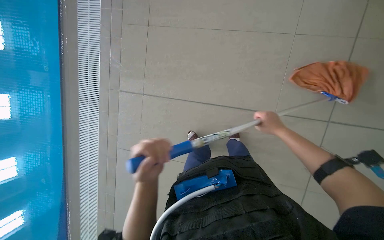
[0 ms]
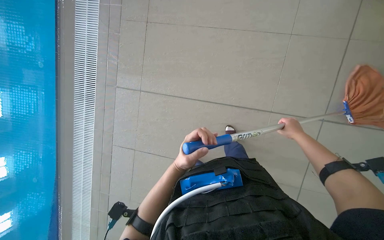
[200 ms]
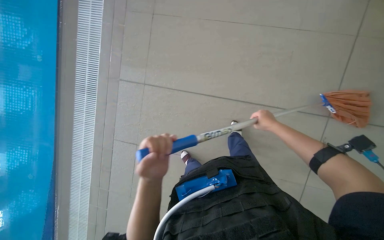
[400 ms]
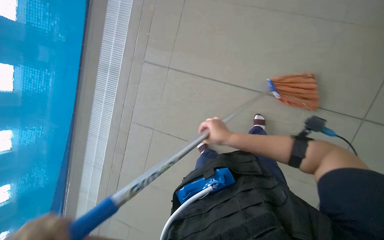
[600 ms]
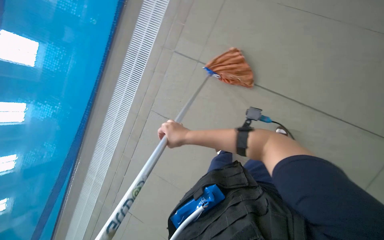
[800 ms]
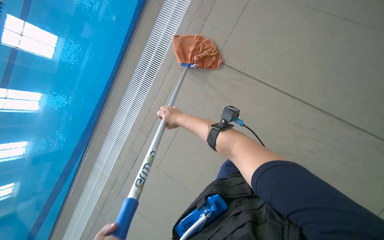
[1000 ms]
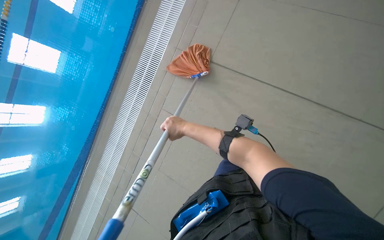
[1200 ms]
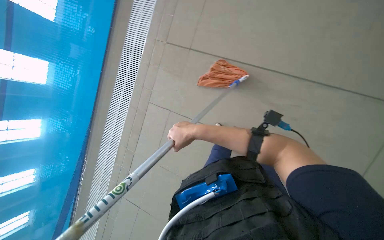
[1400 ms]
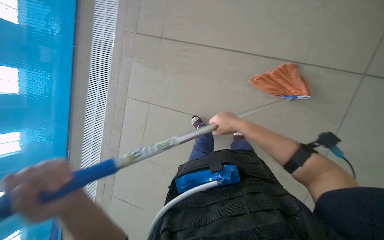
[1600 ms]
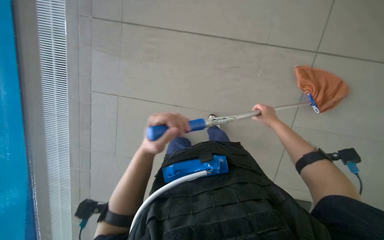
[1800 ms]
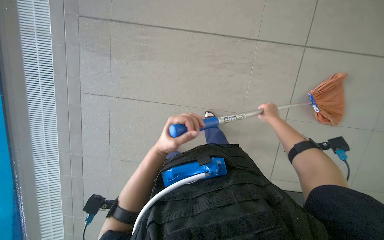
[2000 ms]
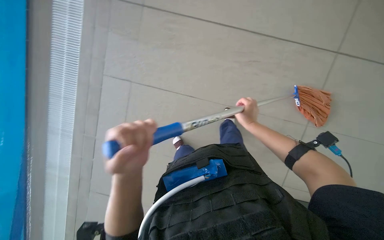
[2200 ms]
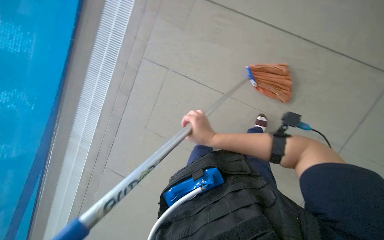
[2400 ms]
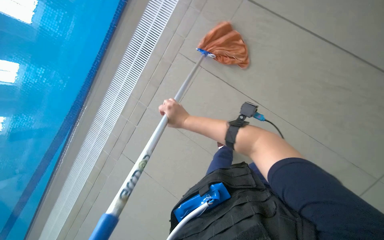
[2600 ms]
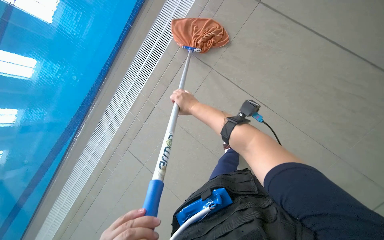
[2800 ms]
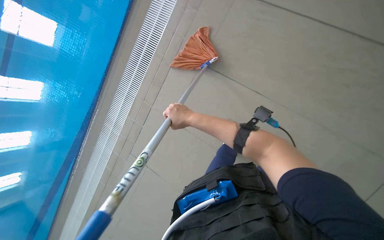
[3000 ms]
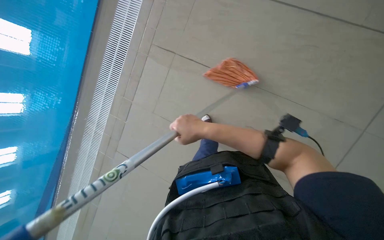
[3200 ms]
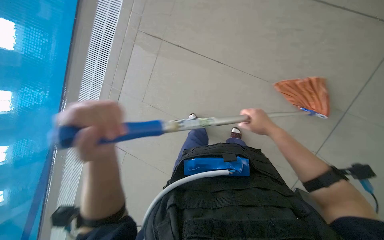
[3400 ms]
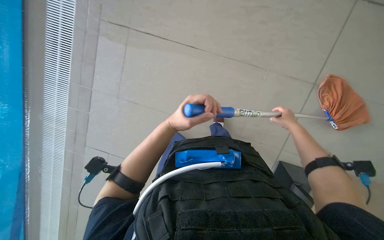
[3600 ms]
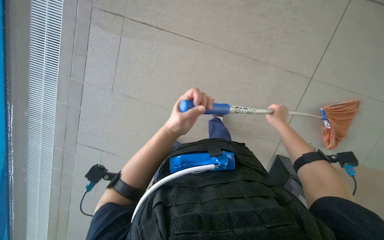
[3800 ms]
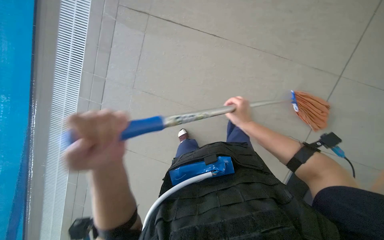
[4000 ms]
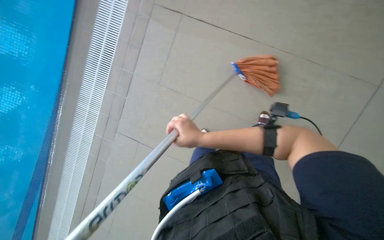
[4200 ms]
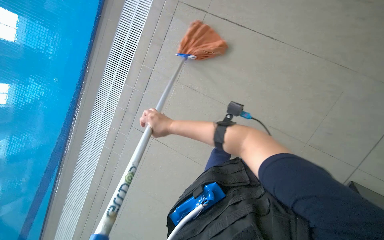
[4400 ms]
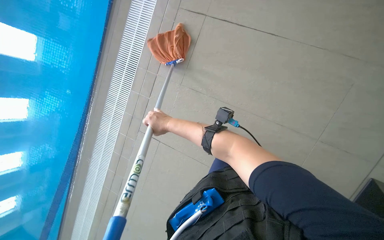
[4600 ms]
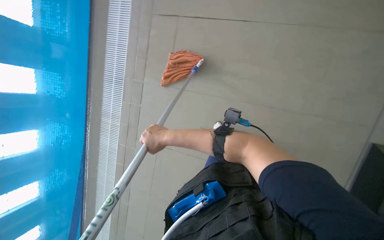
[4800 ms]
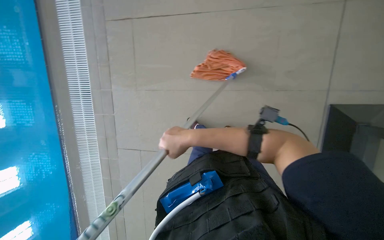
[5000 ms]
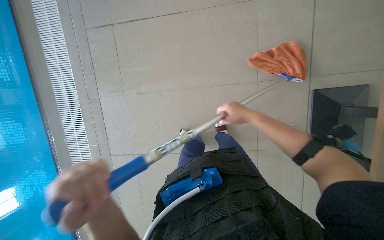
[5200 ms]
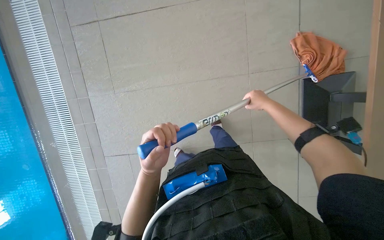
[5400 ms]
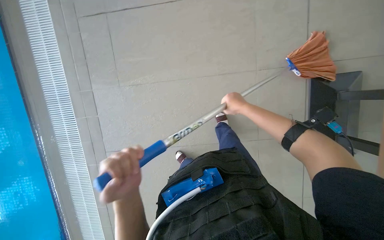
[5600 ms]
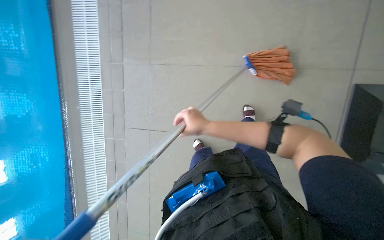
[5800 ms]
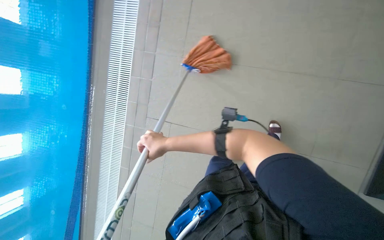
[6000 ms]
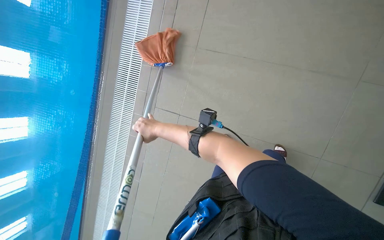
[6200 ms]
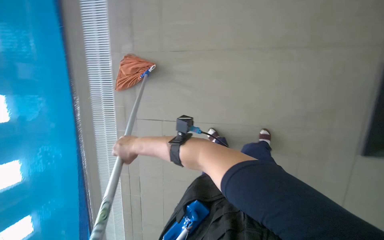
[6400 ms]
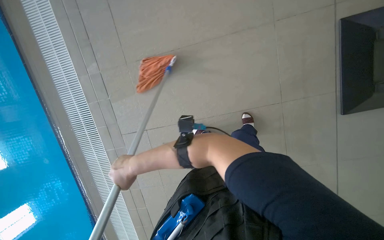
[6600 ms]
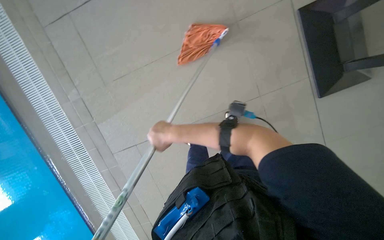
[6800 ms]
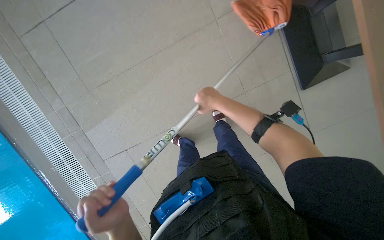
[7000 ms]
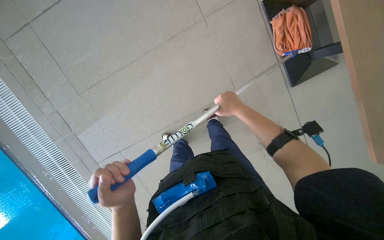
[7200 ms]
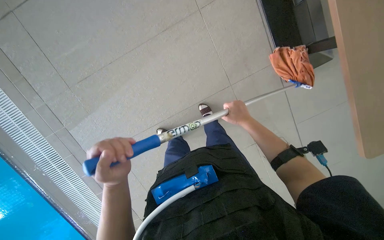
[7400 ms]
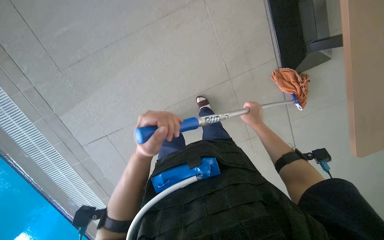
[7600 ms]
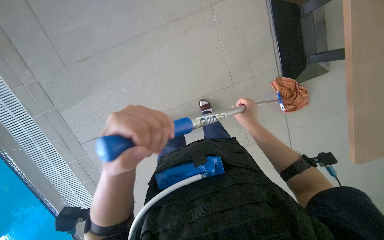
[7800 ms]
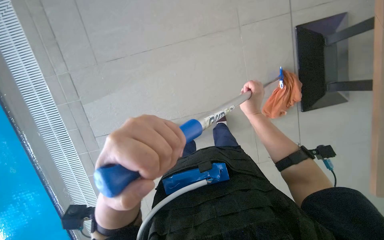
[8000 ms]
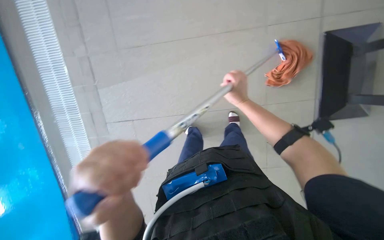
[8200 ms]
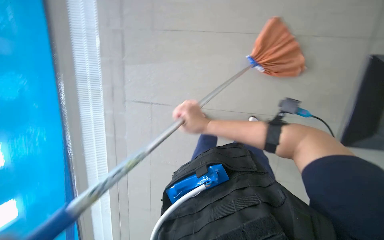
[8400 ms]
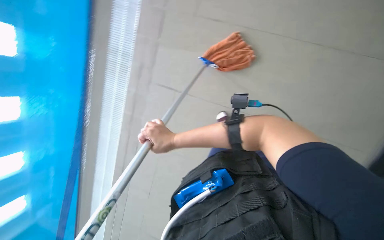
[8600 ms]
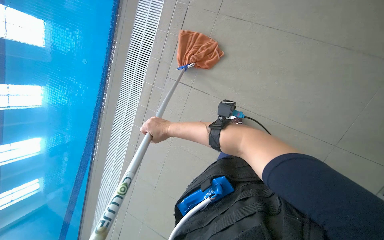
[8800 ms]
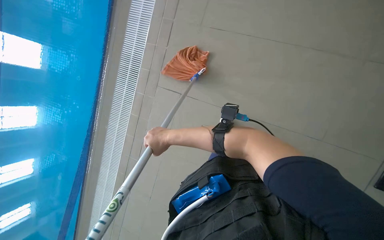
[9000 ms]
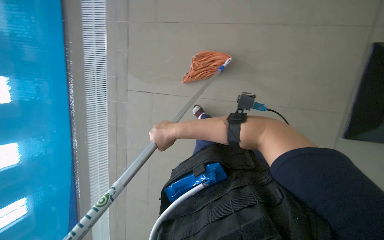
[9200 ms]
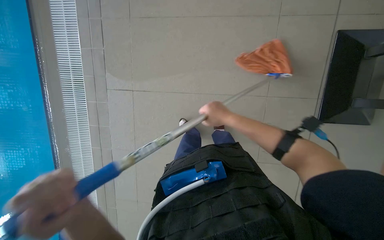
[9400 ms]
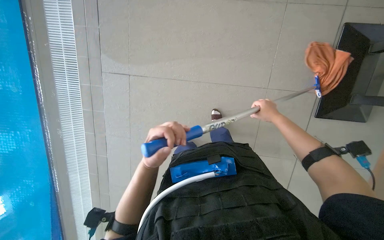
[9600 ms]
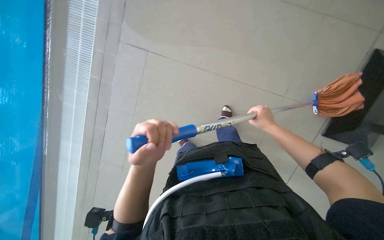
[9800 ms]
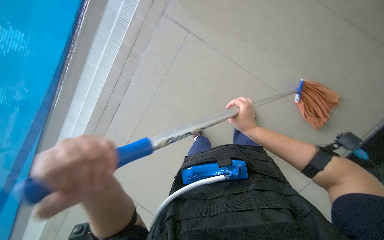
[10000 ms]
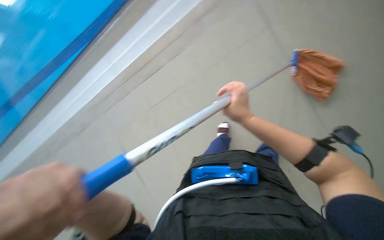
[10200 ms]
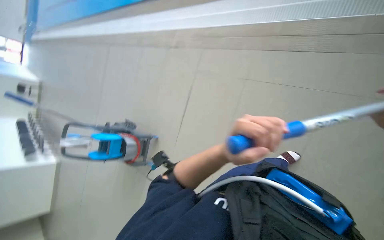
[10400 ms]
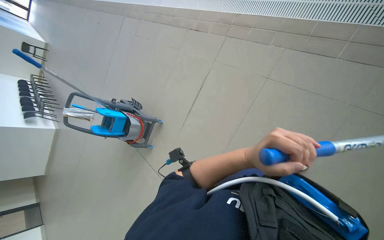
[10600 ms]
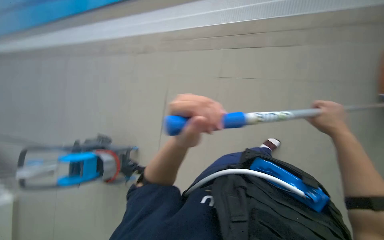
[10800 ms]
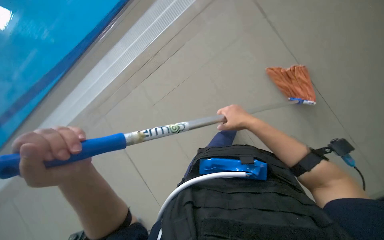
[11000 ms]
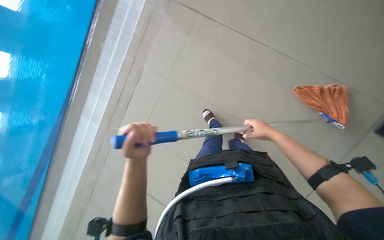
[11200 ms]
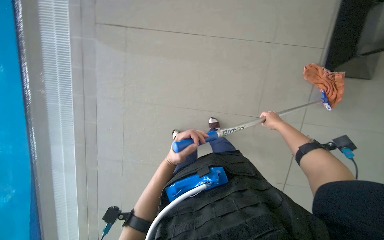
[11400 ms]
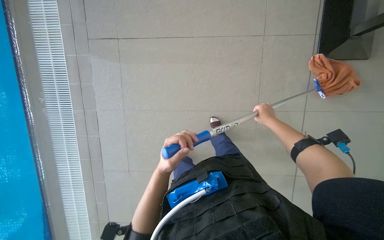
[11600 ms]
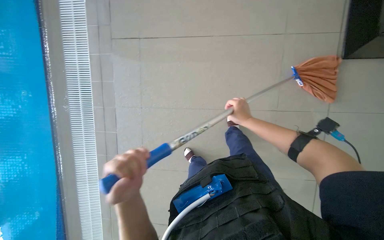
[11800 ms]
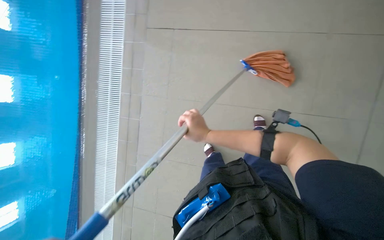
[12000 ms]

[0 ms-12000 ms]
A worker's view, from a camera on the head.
Job: mopping floor.
The whole recording: Mopping pool deck. The worker dips and wrings a mop, then mops the tiled floor around the swimming pool, and wrings the mop again.
0 ms to 1600 ms: The right hand moves left and right over roughly 40 cm, changing direction 2 times.
3000 ms to 4400 ms: The right hand reaches about 40 cm to the right, then returns.
4400 ms to 6000 ms: The right hand goes roughly 10 cm down the picture, and goes to the right and returns, roughly 35 cm each way.
6000 ms to 7600 ms: The view swings roughly 15 degrees to the right. The wearer looks some 15 degrees further downward. The right hand shifts approximately 10 cm to the right.
7600 ms to 9000 ms: The view tilts roughly 20 degrees upward. The right hand shifts roughly 40 cm to the left and nearer to the camera.
9000 ms to 10400 ms: The view tilts approximately 15 degrees downward.

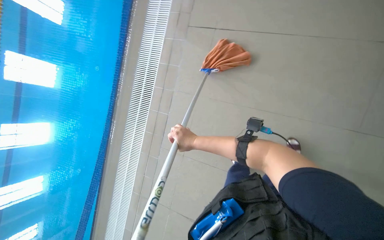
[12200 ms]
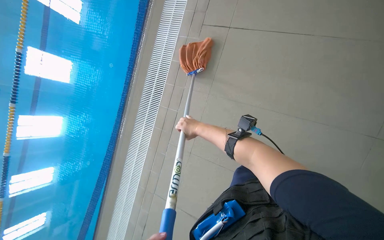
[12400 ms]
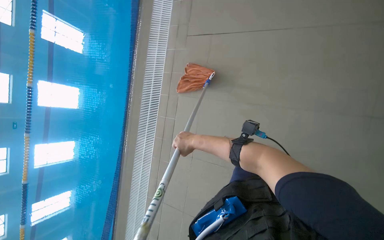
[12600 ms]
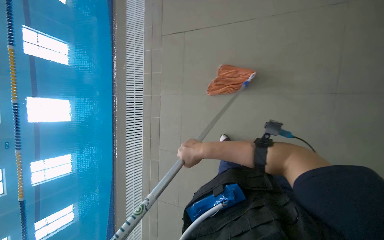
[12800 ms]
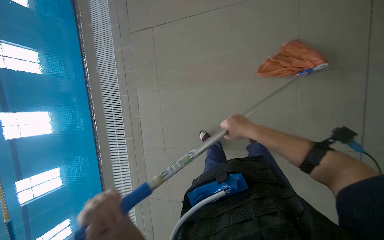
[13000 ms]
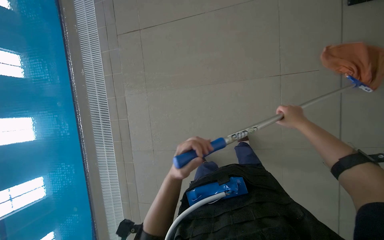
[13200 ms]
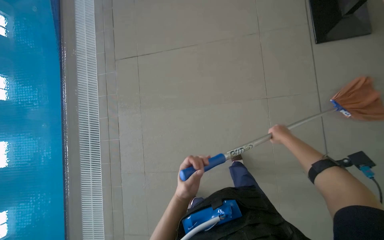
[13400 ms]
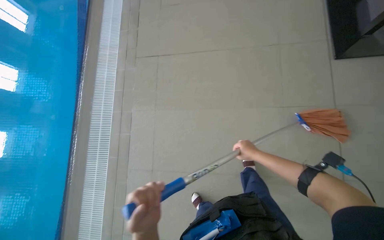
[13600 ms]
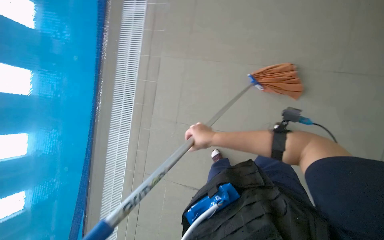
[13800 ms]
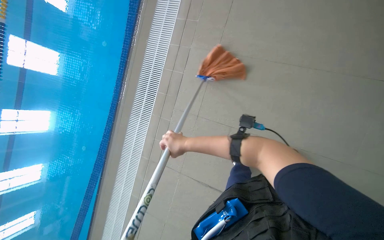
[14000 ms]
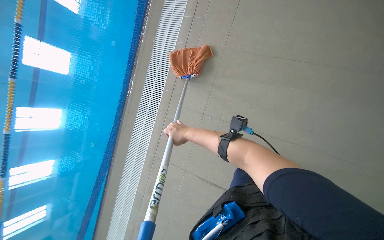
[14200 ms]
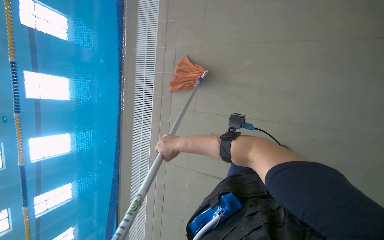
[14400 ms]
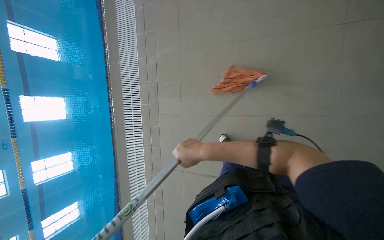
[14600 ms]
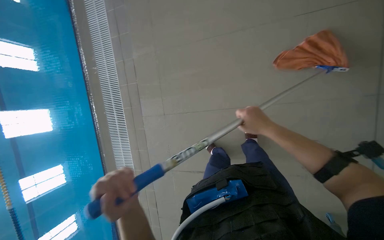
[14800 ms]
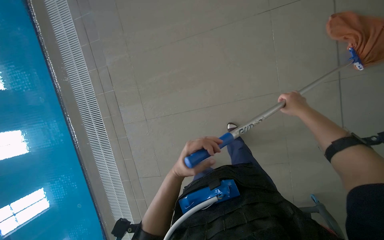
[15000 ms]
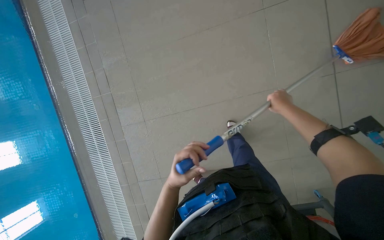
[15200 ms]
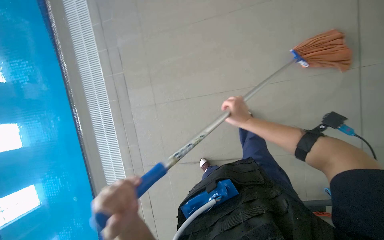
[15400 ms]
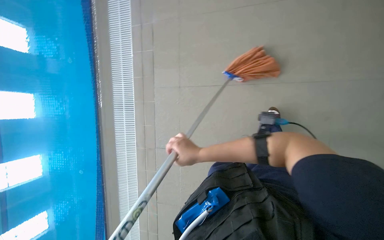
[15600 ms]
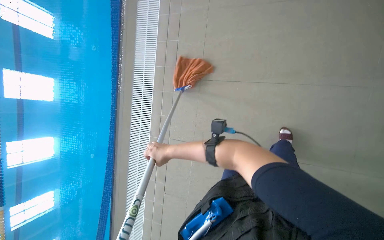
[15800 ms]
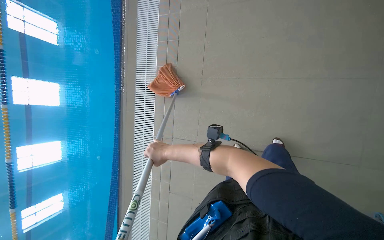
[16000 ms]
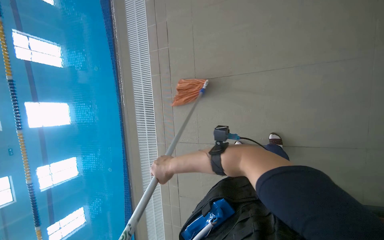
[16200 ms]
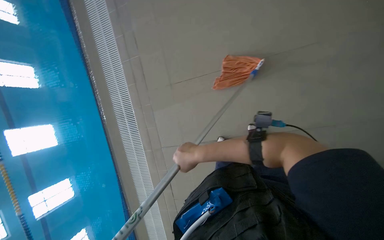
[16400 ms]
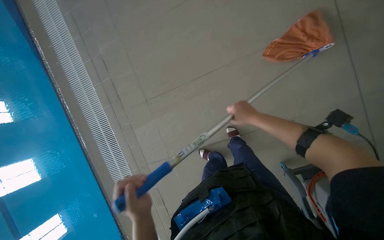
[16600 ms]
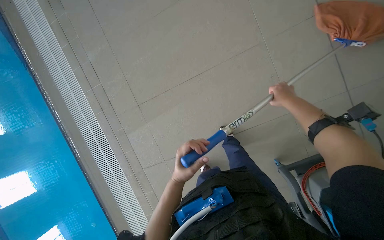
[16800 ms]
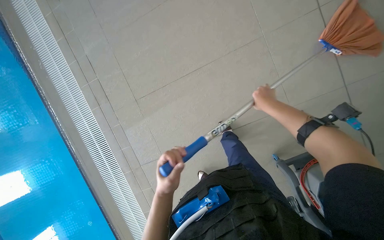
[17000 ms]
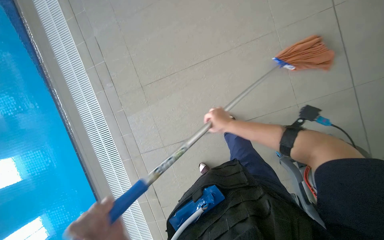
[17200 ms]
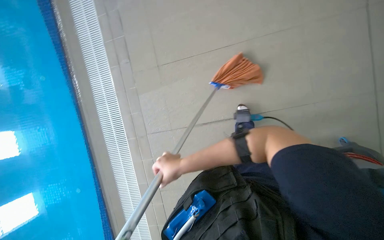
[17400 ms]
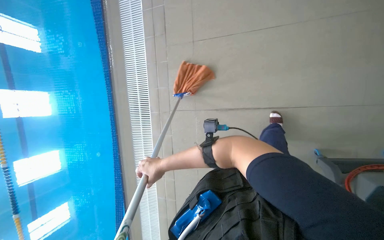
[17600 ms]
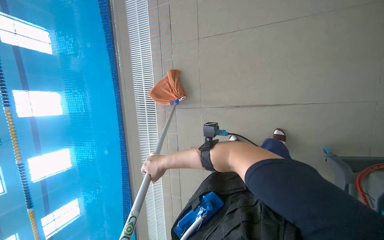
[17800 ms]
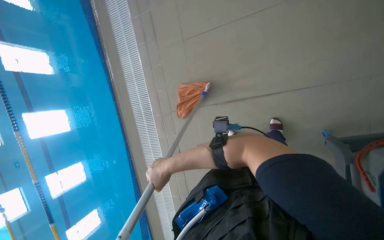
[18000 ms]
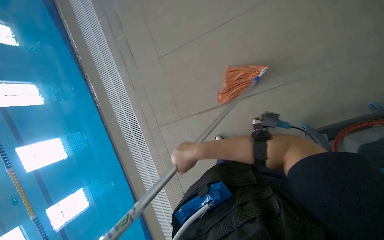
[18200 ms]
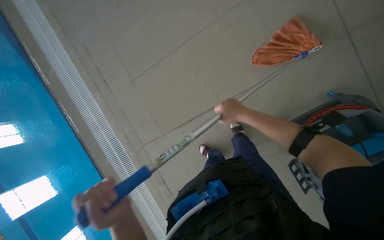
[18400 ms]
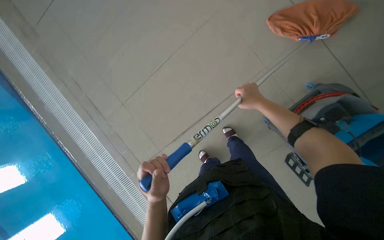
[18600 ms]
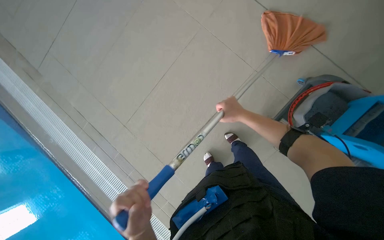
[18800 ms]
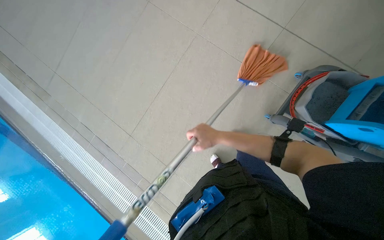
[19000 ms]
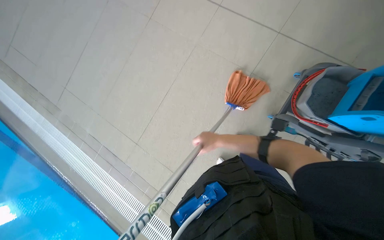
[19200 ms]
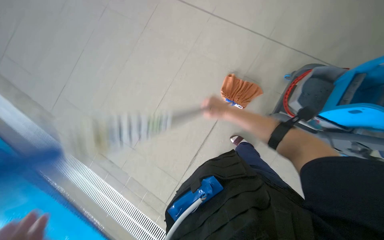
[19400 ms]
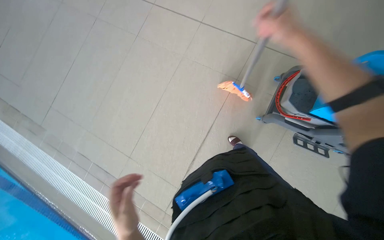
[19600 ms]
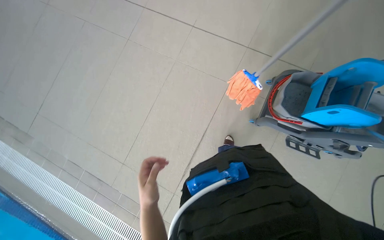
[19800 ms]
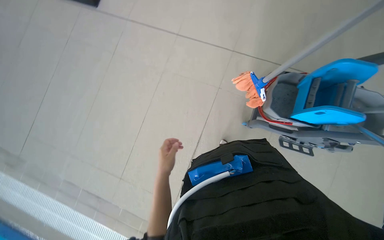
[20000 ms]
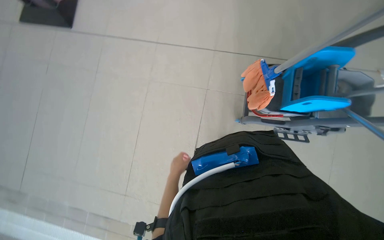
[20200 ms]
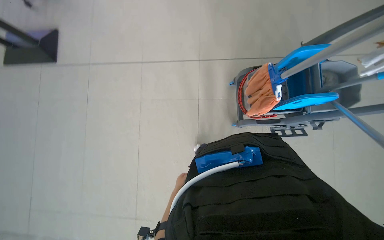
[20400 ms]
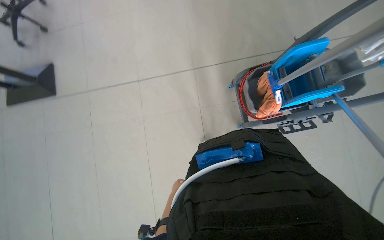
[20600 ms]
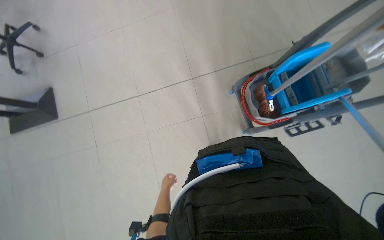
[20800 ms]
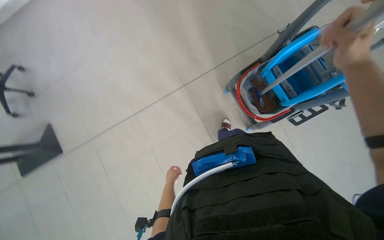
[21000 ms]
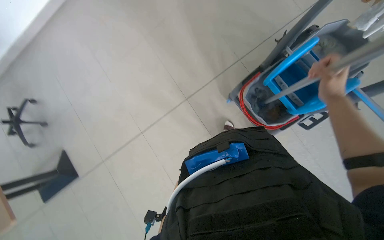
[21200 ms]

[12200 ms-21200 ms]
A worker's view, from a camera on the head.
Job: mopping floor.
The whole recording: Mopping pool deck. The worker dips and wrings a mop, then mops the tiled floor around the swimming pool, and wrings the mop again.
15200 ms to 16600 ms: The scene turns about 30 degrees counterclockwise in the picture. The right hand moves about 25 cm to the left and comes back.
16600 ms to 18200 ms: The right hand goes left and right, some 40 cm each way, reversing 2 times.
18200 ms to 19800 ms: The camera pitches upward, by about 20 degrees. The scene rotates counterclockwise by about 25 degrees.
19800 ms to 21200 ms: The camera pitches upward, by roughly 20 degrees. Everything in view rotates roughly 55 degrees counterclockwise.
